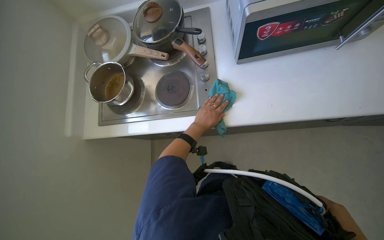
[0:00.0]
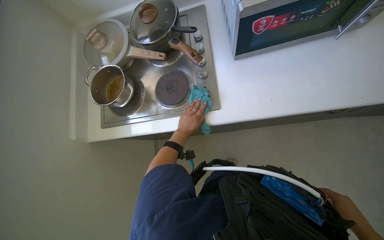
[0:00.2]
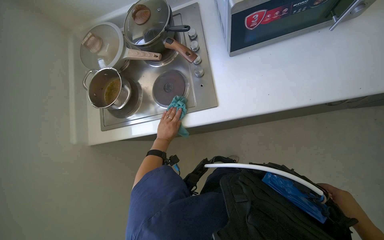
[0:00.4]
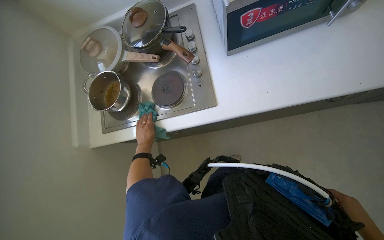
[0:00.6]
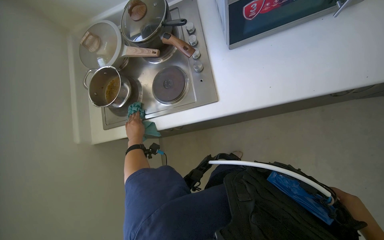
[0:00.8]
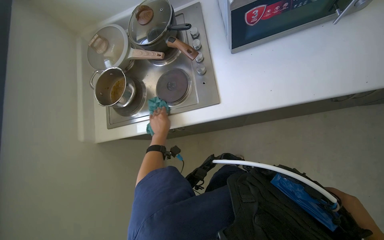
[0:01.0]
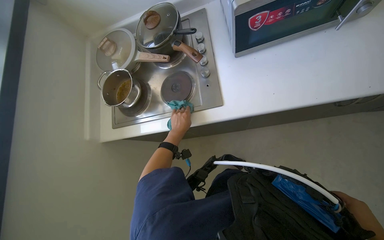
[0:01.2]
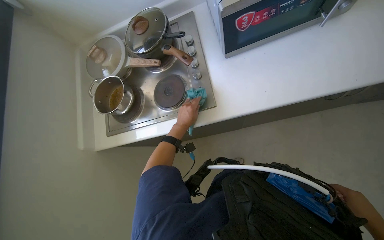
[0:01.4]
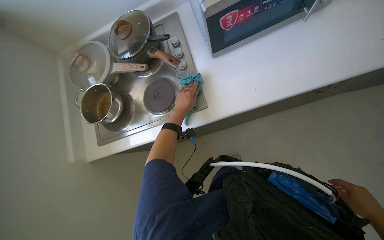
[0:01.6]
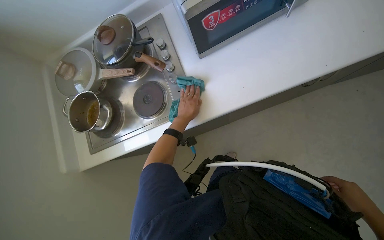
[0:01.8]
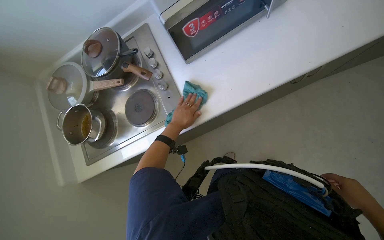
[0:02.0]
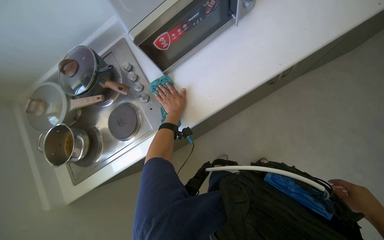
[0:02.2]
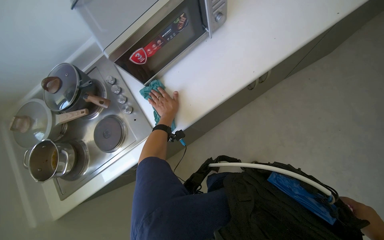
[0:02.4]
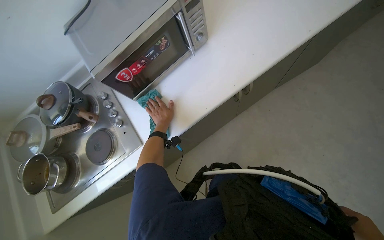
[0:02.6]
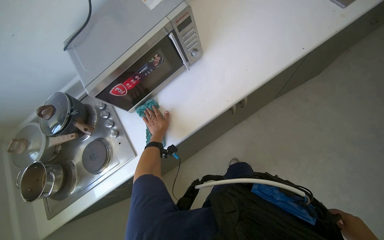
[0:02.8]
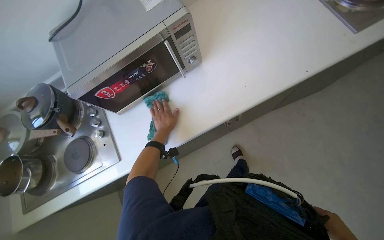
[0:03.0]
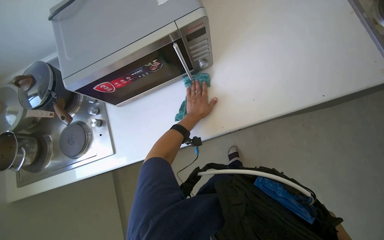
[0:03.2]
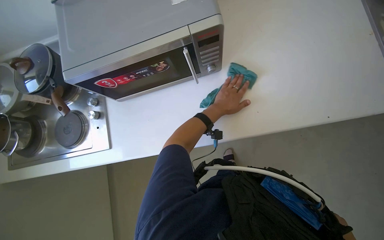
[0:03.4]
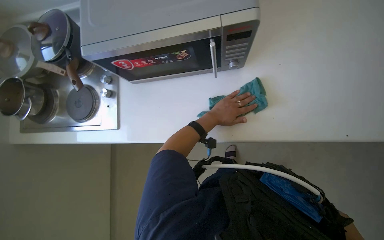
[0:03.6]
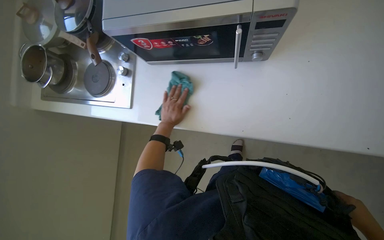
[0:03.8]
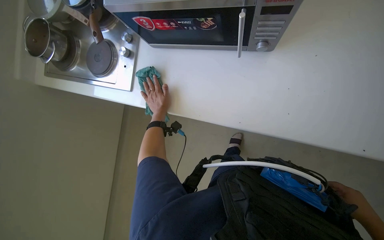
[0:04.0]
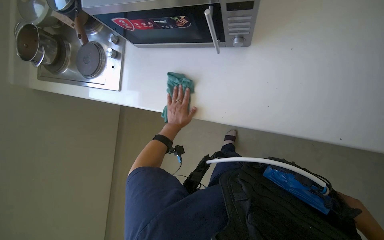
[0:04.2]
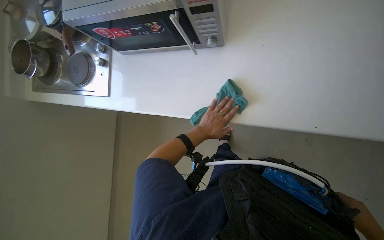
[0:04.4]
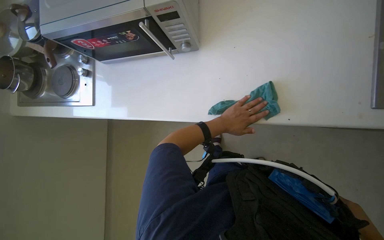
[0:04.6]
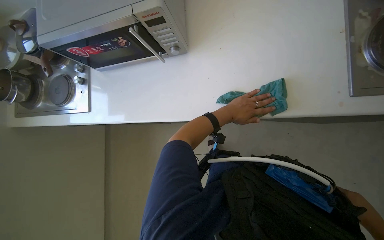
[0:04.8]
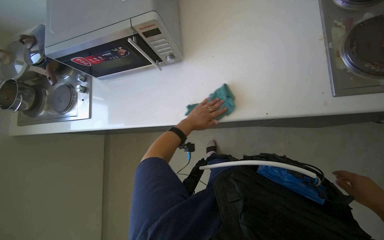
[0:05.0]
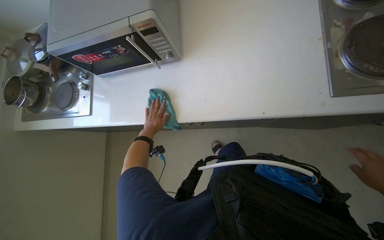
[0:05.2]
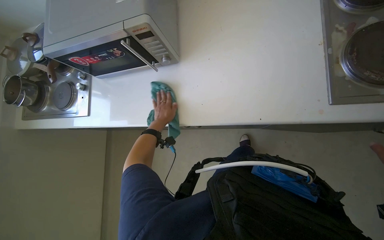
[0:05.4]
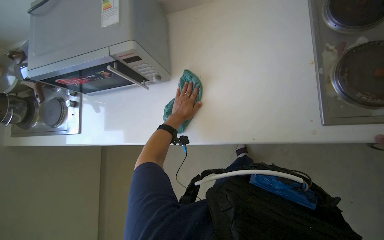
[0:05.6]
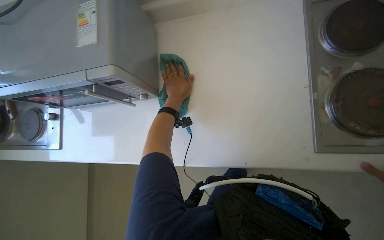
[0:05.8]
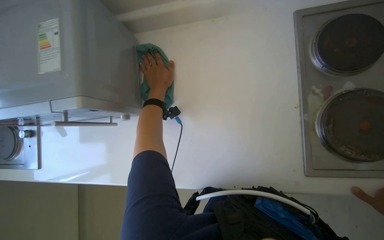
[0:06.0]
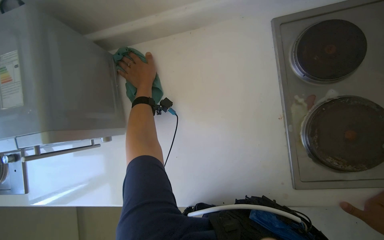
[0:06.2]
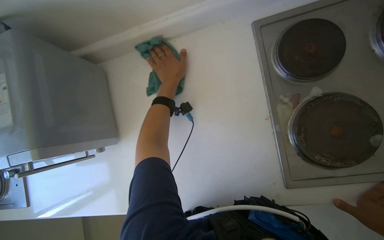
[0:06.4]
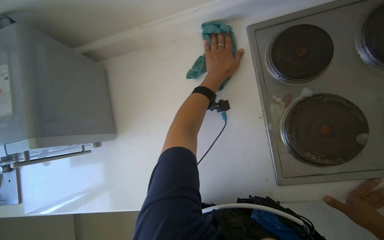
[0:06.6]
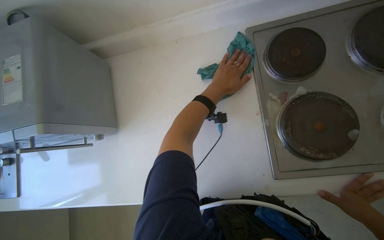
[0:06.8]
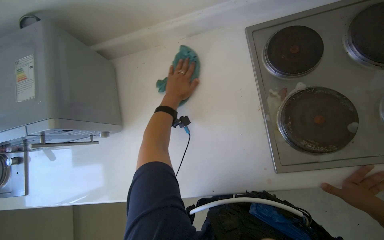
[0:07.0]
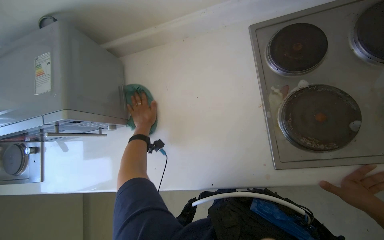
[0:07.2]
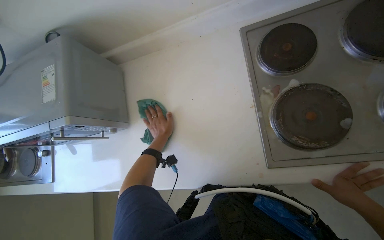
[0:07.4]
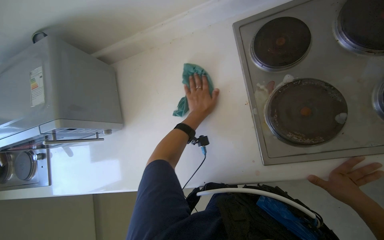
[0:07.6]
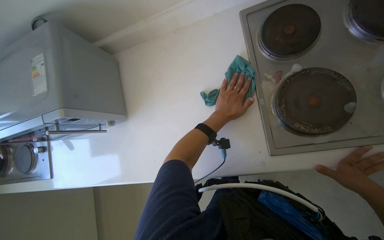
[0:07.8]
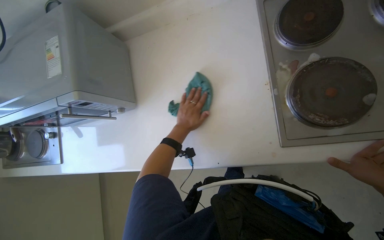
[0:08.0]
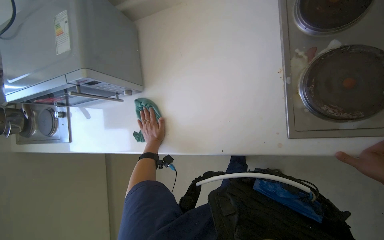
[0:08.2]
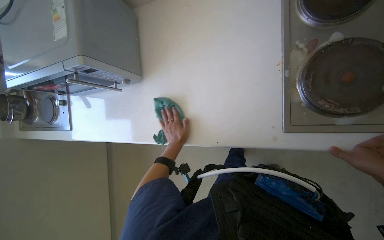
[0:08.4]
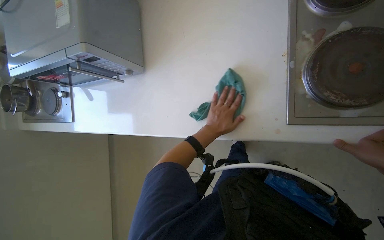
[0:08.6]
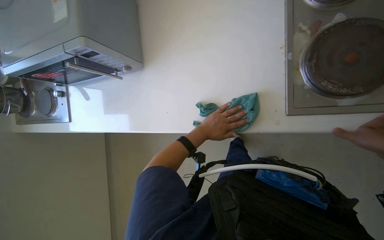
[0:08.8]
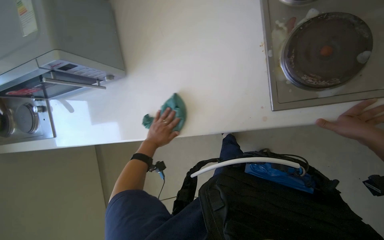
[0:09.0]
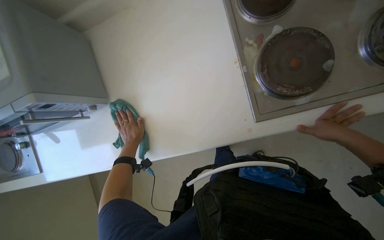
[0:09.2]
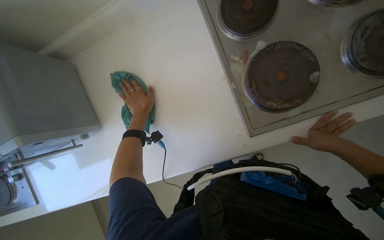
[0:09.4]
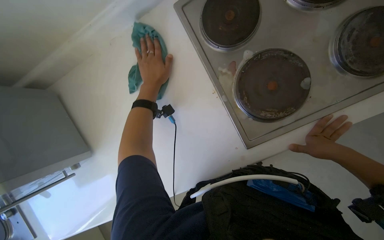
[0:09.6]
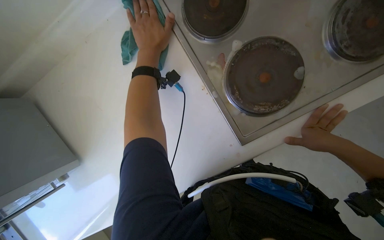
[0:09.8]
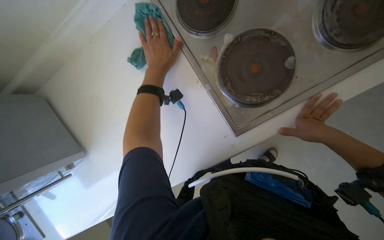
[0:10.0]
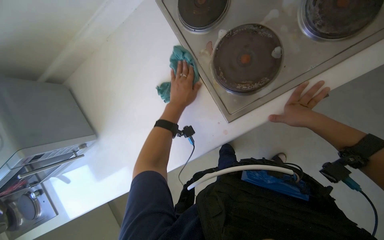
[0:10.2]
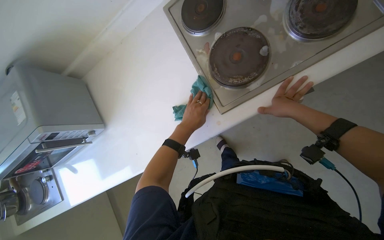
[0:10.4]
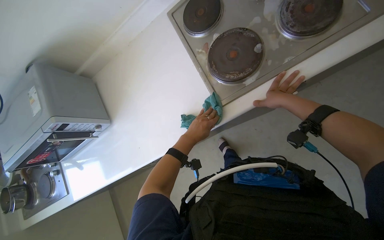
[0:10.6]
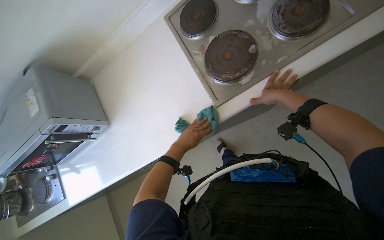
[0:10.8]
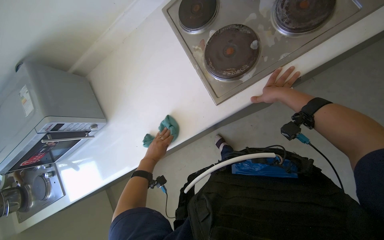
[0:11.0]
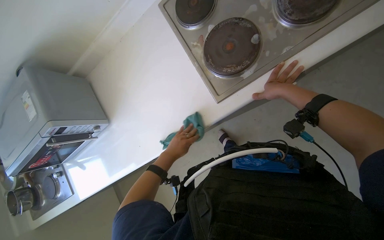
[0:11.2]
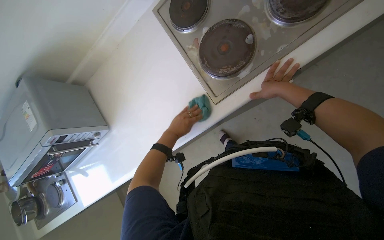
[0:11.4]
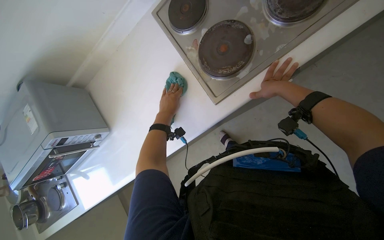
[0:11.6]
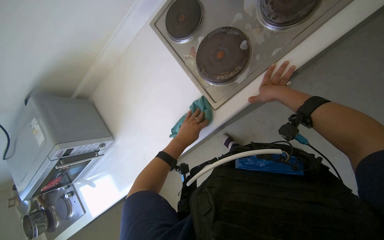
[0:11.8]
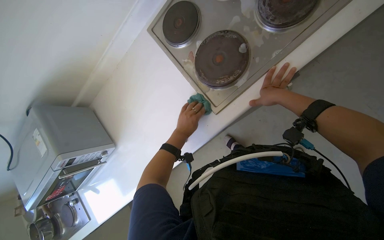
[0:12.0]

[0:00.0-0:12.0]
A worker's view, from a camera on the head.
Job: cleaning kitchen.
The whole recording: Wiping kitchen counter and stove. The worker uses a cloth to wipe down the kitchen counter and stove surfaces.
0:00.0 to 0:01.6: The left hand reaches some 25 cm to the left, then returns.
0:03.0 to 0:04.4: The wearer looks roughly 20 degrees further downward. Everything in view rotates roughly 35 degrees clockwise.
0:04.4 to 0:06.0: The left hand swings left and right, about 30 cm each way, with 2 reversals.
0:06.0 to 0:07.6: The left hand goes left and right, about 25 cm each way, reversing 2 times.
0:07.6 to 0:09.0: The left hand moves left and right over roughly 25 cm, changing direction 2 times.
0:09.0 to 0:10.4: The left hand heads to the right, covering some 20 cm, and moves roughly 60 cm up the picture and comes back.
0:10.4 to 0:12.0: The left hand moves approximately 15 cm down the picture and comes back.

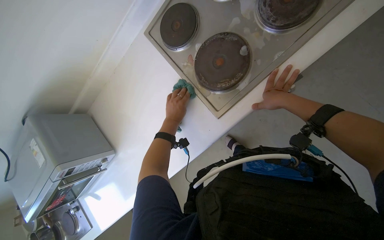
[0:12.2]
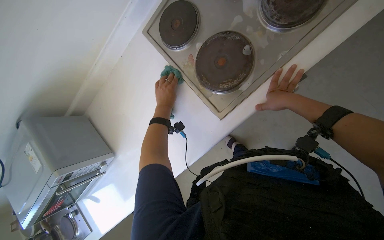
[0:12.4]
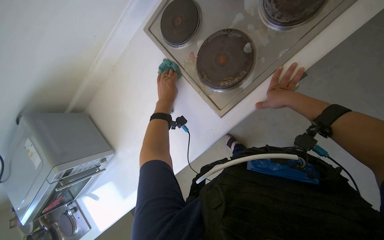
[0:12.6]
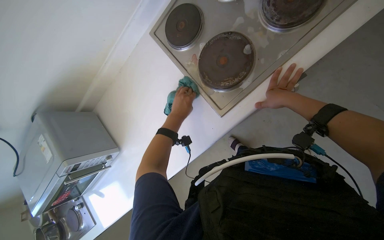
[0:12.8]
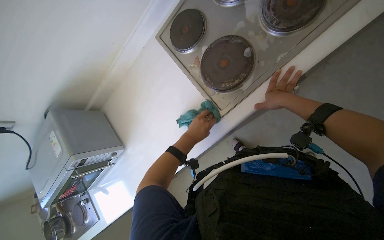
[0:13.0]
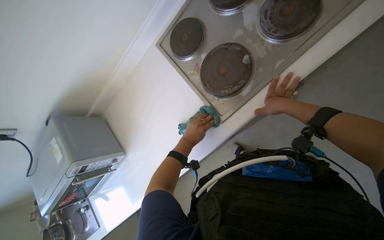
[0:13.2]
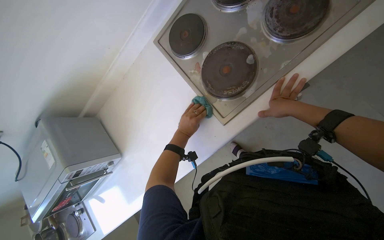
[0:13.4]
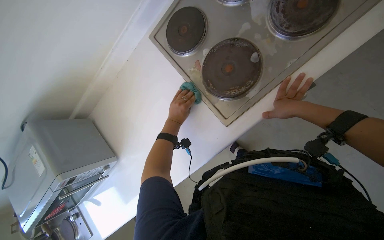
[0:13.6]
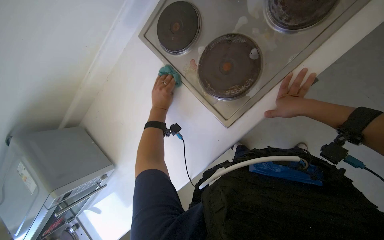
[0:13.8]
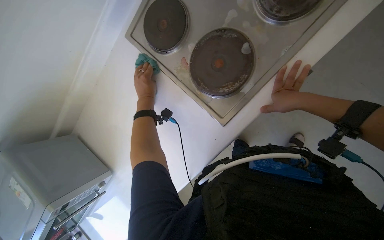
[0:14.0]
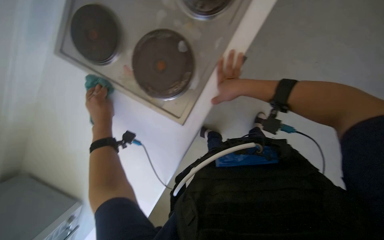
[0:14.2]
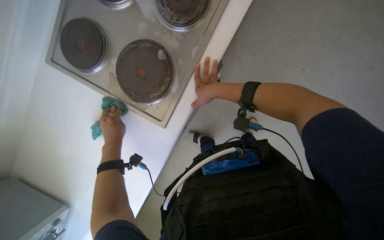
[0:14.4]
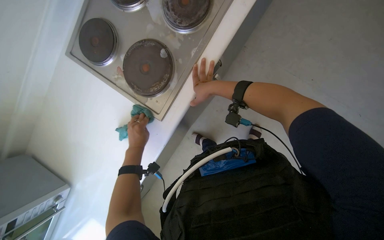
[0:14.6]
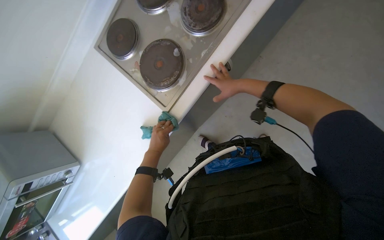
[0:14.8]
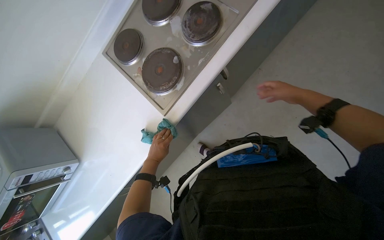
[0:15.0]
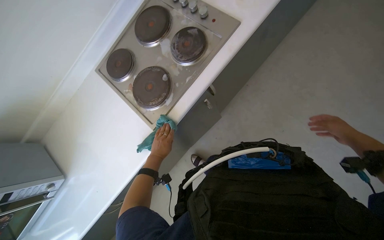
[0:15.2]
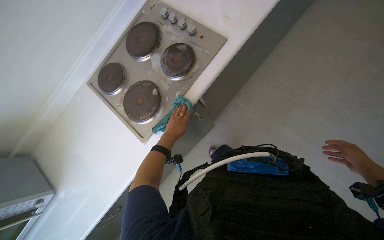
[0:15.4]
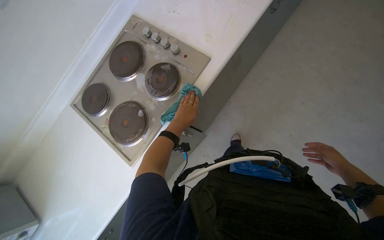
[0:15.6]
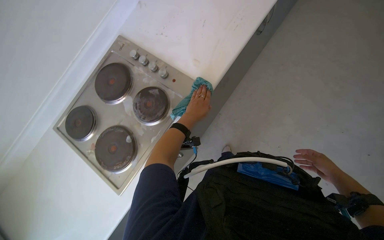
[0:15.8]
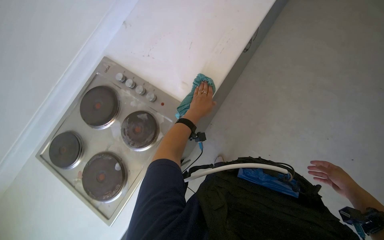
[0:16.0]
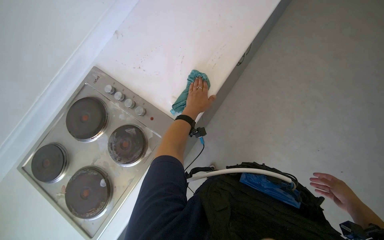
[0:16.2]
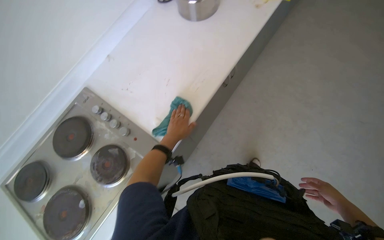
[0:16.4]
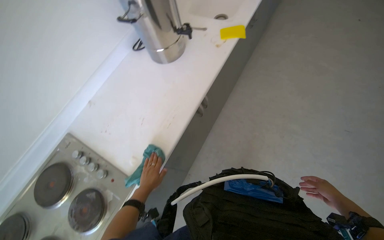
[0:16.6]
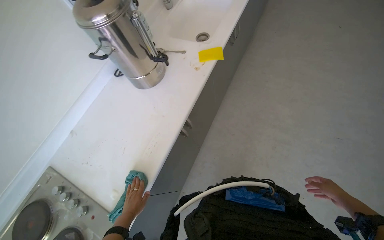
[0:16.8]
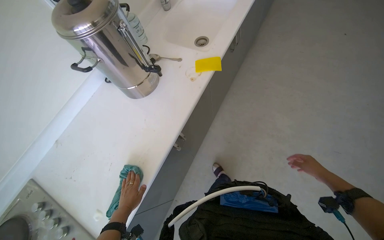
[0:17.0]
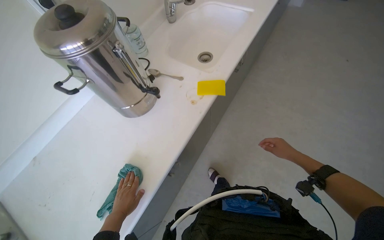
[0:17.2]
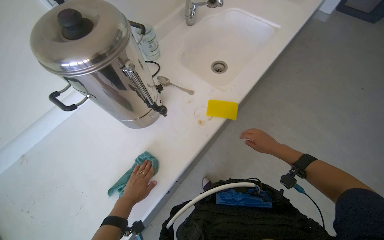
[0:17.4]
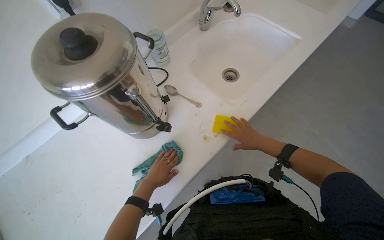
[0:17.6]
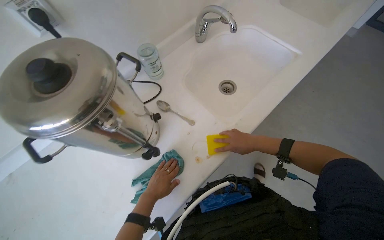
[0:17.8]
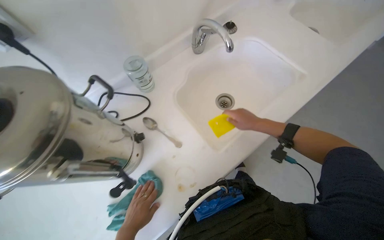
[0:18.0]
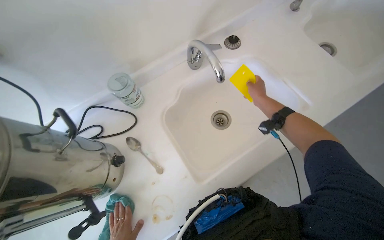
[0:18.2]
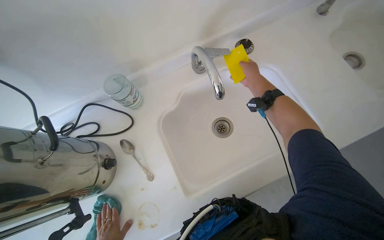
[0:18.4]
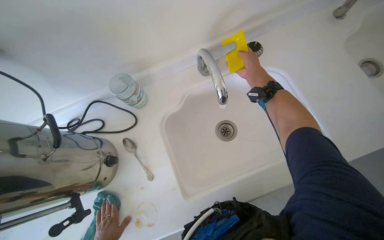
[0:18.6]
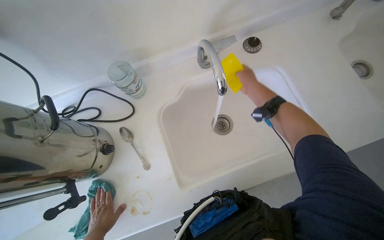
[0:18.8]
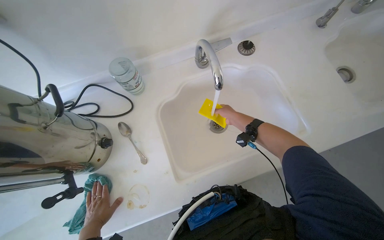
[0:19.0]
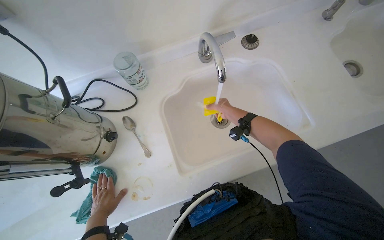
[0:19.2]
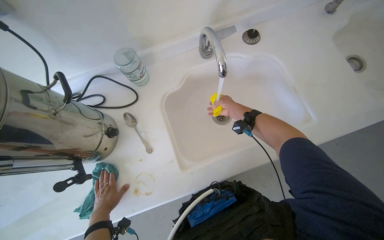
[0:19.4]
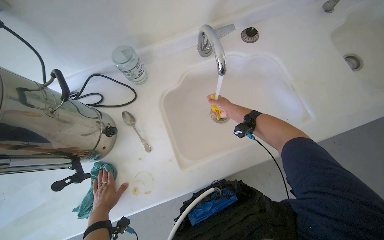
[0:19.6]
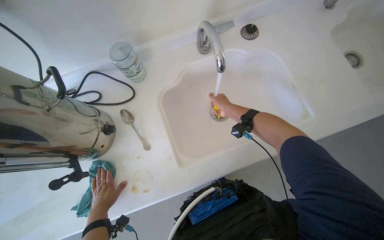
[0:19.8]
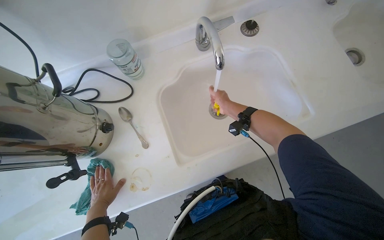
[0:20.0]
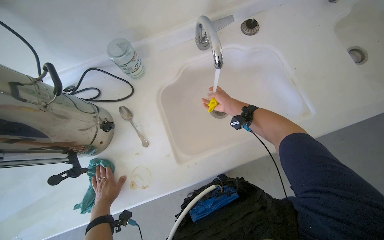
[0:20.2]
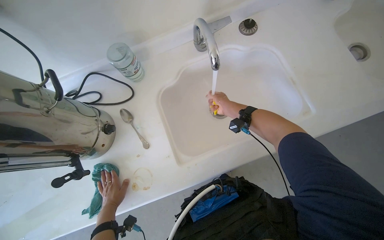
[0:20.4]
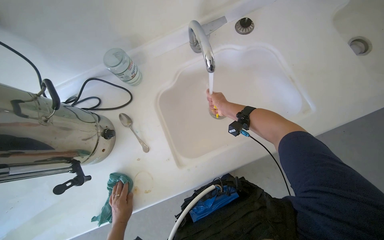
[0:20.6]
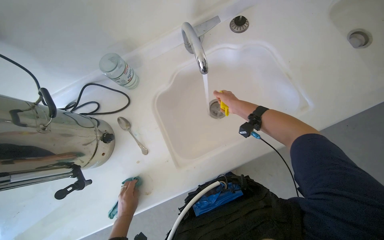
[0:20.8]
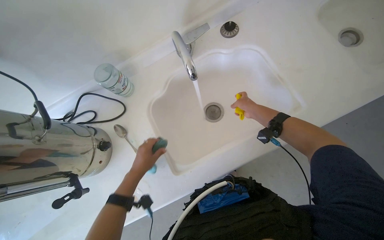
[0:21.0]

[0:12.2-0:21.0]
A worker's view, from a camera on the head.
Job: cleaning kitchen.
The whole recording: Wiping kitchen counter and stove. The worker uses a cloth to wipe down the kitchen counter and stove surfaces.
0:12.2 to 0:13.6: The left hand goes up and down the picture, about 15 cm each way, reversing 2 times.
0:15.2 to 0:16.6: The head travels approximately 60 cm. The view tilts roughly 20 degrees upward.
0:16.6 to 0:18.0: The wearer moves some 70 cm.
0:18.0 to 0:19.6: The right hand heads farther from the camera and up the picture, covering approximately 25 cm.
0:19.6 to 0:21.0: The right hand is displaced to the right by approximately 10 cm; the left hand goes roughly 25 cm up the picture and to the right.
